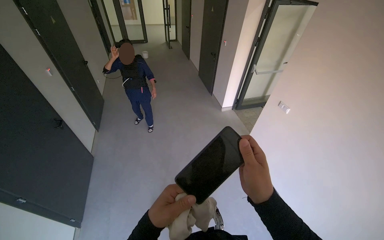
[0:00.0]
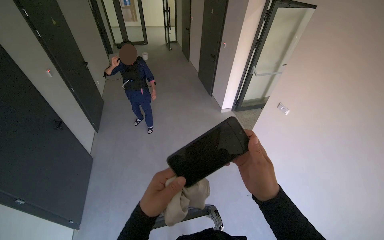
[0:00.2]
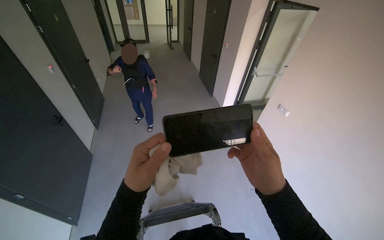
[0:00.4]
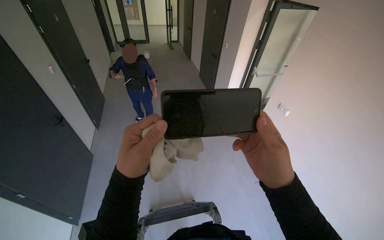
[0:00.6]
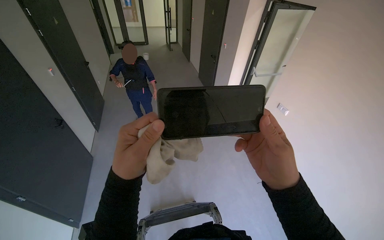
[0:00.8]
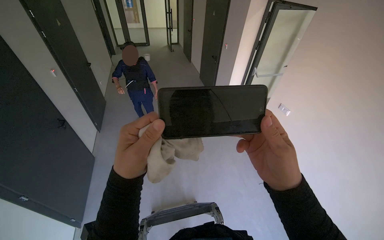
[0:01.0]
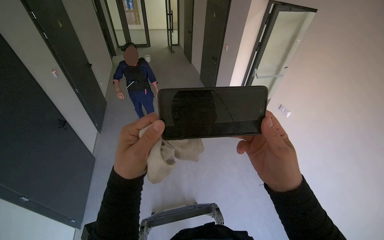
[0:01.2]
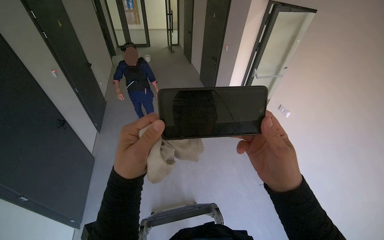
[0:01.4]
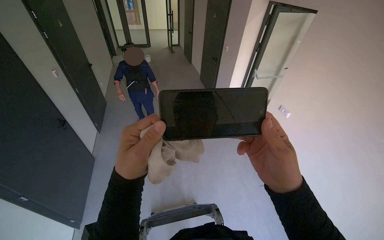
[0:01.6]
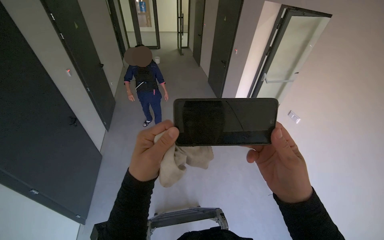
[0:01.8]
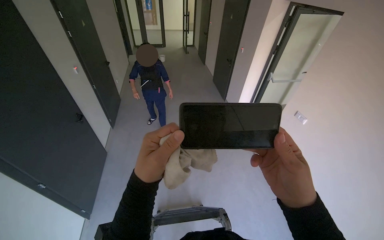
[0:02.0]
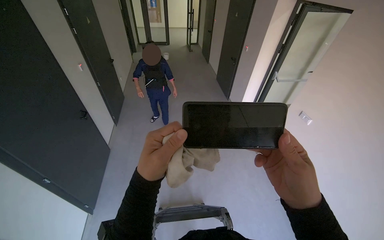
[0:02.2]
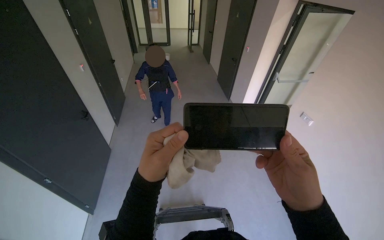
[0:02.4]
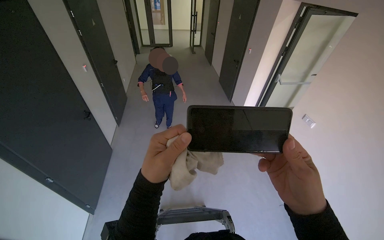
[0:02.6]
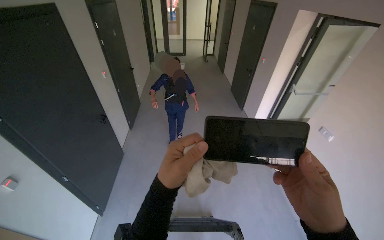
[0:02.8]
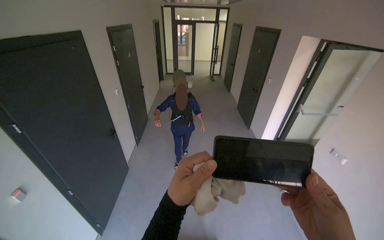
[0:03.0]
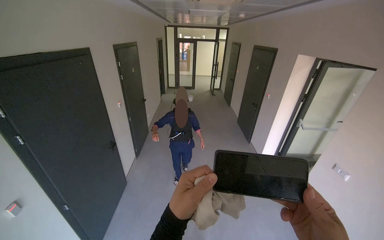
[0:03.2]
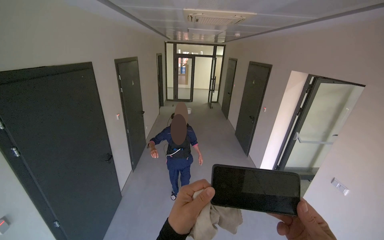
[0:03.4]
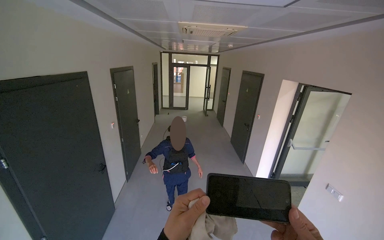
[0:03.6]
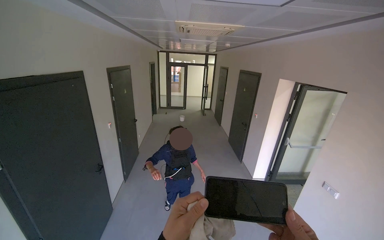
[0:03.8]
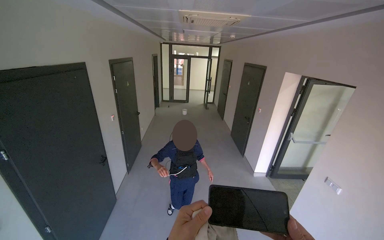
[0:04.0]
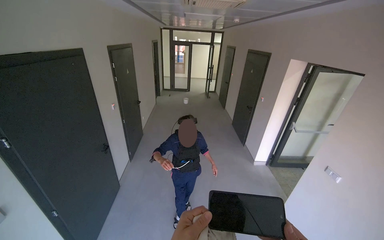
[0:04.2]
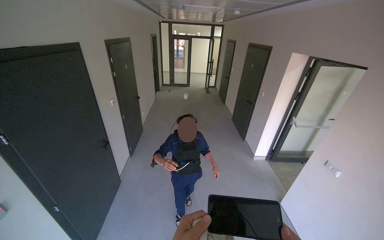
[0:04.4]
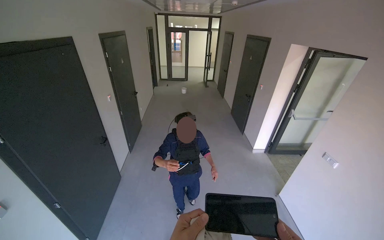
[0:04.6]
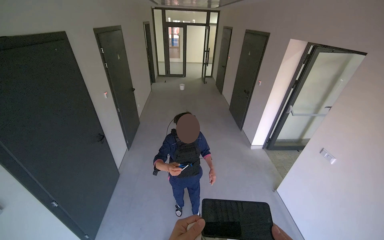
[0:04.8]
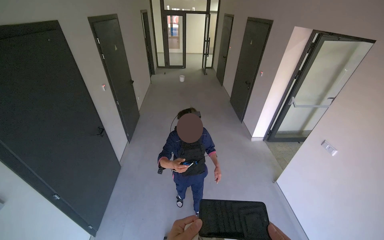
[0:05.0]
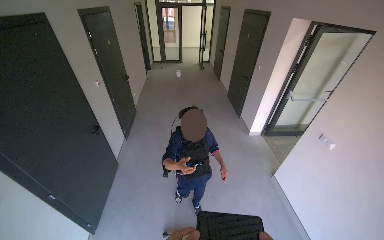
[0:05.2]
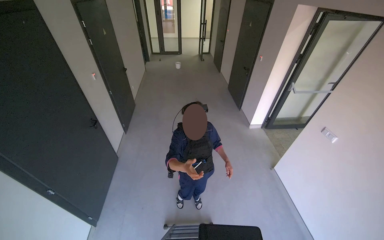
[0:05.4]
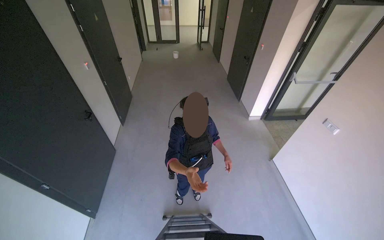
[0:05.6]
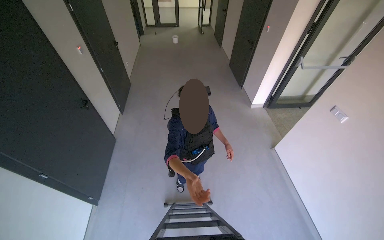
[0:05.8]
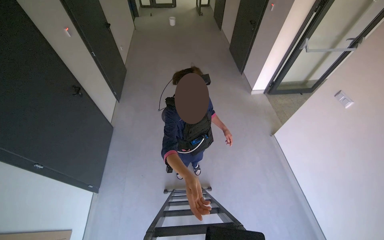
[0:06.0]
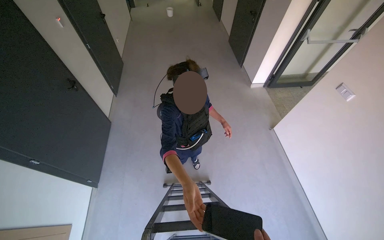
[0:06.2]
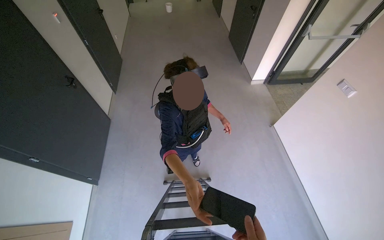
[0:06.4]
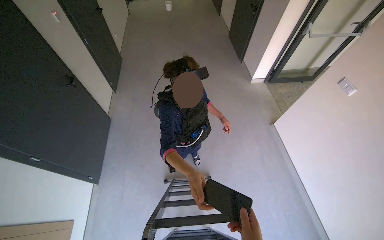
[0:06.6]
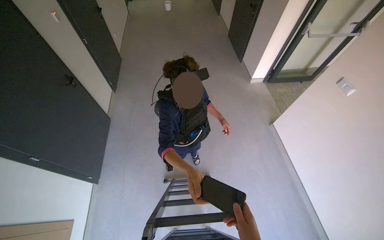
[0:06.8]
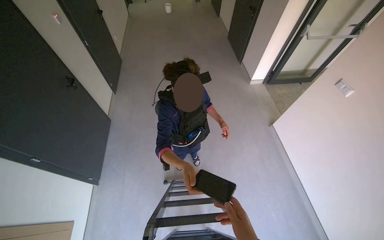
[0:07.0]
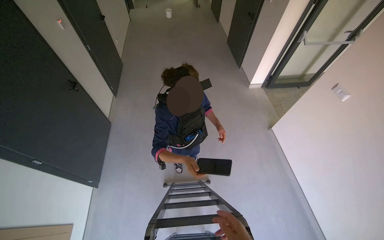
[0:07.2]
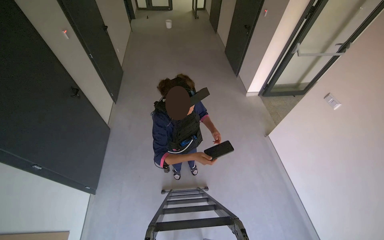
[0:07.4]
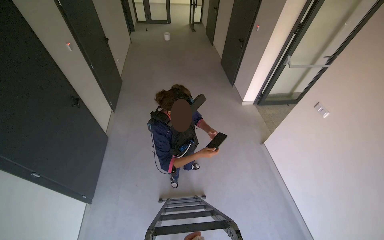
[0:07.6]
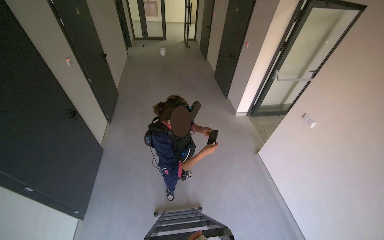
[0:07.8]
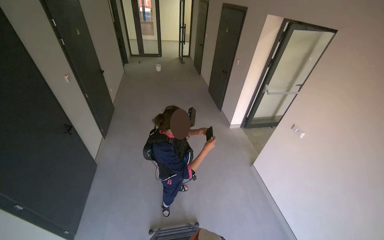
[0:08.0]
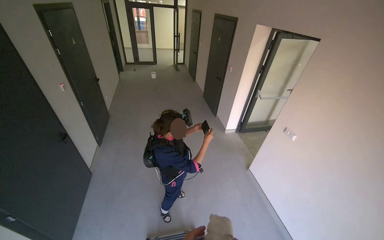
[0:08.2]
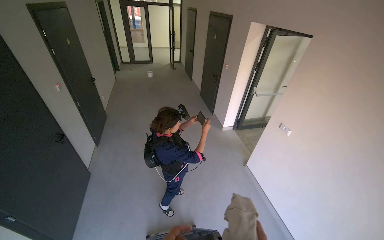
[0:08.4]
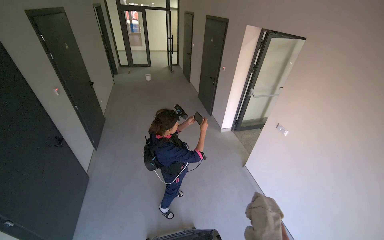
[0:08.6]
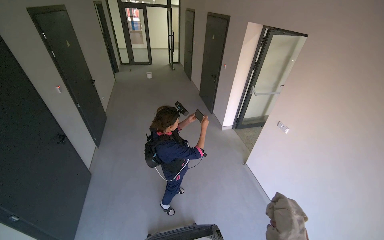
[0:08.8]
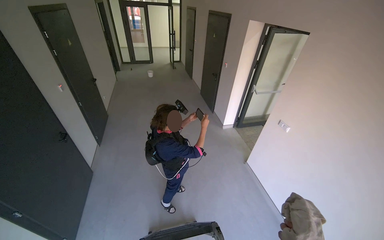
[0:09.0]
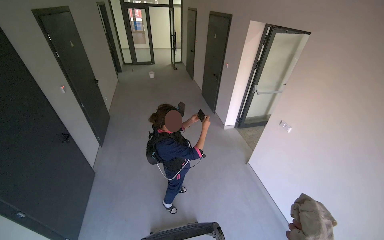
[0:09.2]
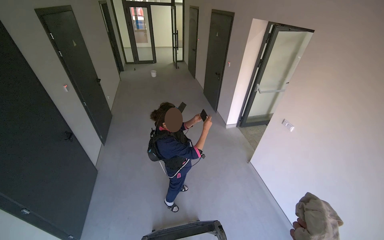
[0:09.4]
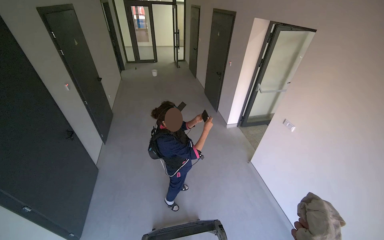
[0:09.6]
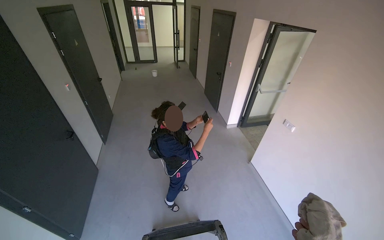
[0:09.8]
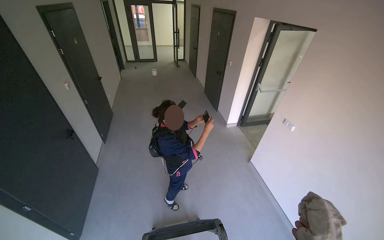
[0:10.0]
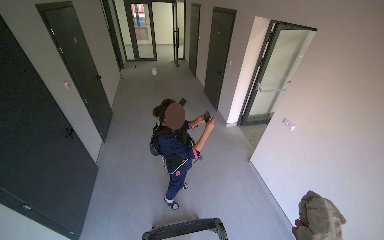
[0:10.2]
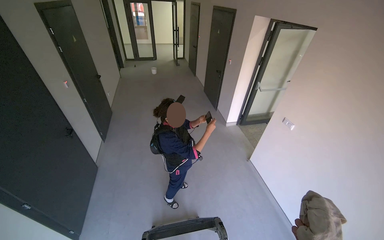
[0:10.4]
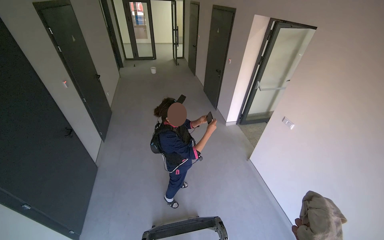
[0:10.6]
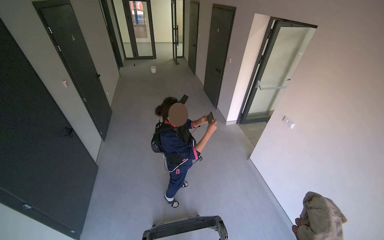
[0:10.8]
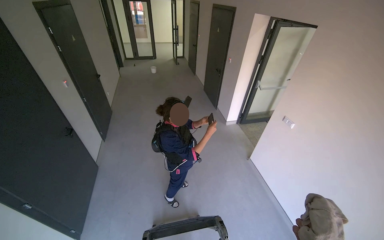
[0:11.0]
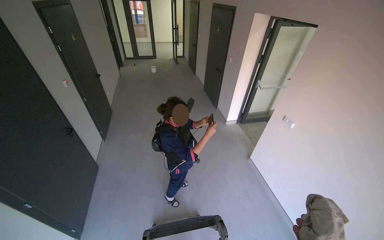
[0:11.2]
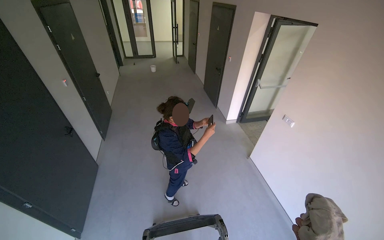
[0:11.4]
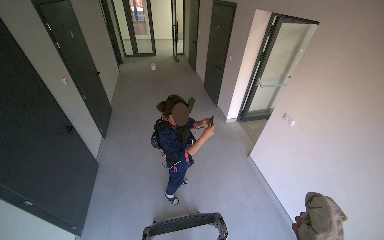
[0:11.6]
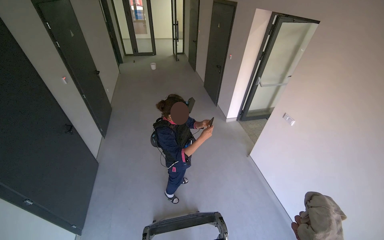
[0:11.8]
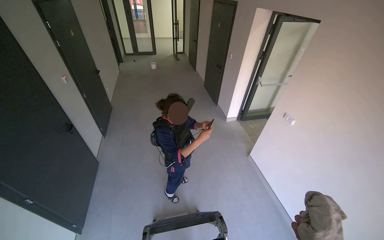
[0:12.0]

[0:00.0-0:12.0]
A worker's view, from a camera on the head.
Job: wiping surfaces.
The whole recording: Wiping ceiling vent. The worker wipes dust from the ceiling vent with a cloth.
0:00.0 to 0:01.6: The left hand goes approximately 10 cm up the picture.
0:04.4 to 0:06.0: The view tilts about 25 degrees downward.

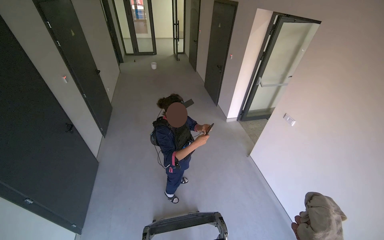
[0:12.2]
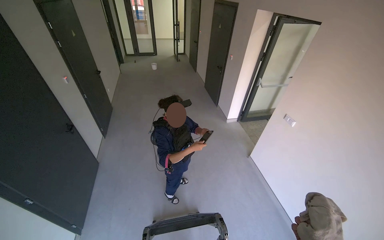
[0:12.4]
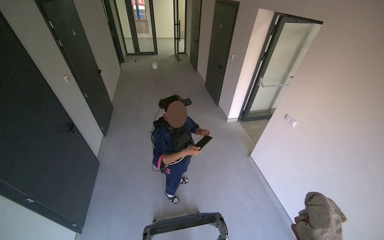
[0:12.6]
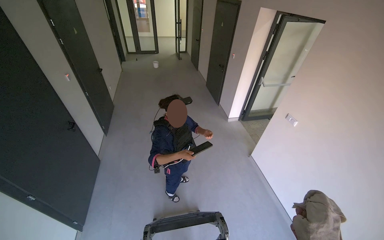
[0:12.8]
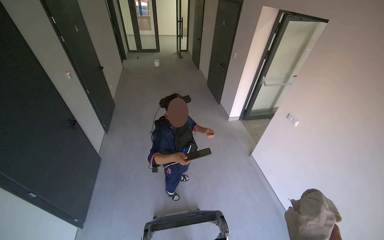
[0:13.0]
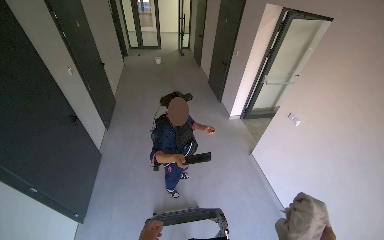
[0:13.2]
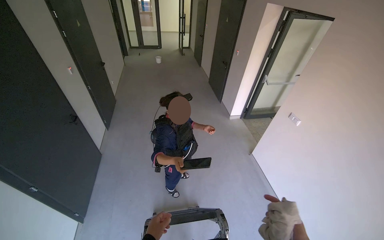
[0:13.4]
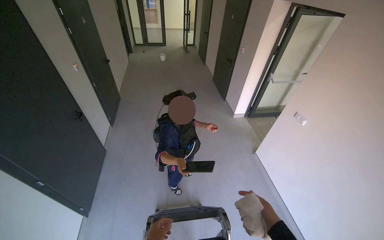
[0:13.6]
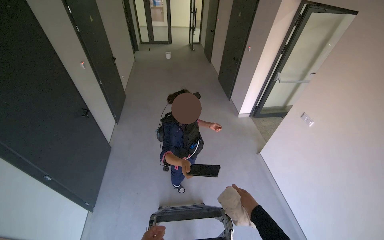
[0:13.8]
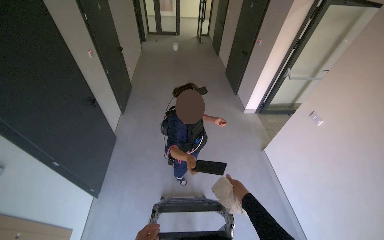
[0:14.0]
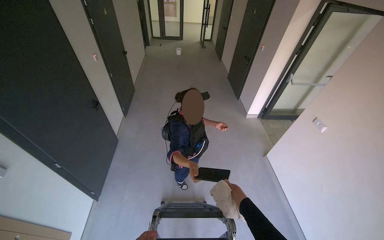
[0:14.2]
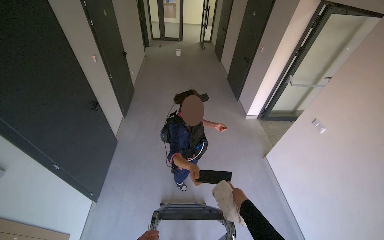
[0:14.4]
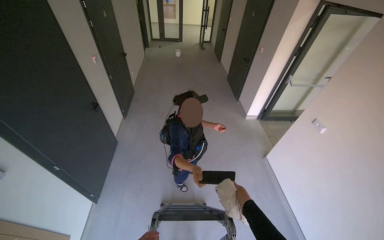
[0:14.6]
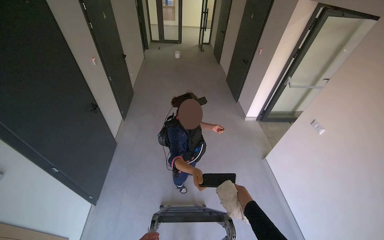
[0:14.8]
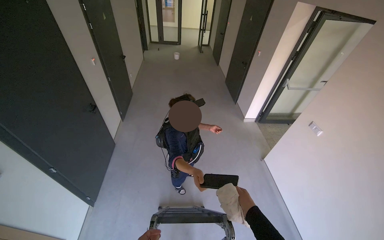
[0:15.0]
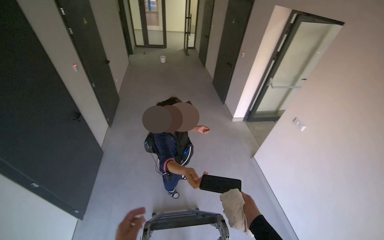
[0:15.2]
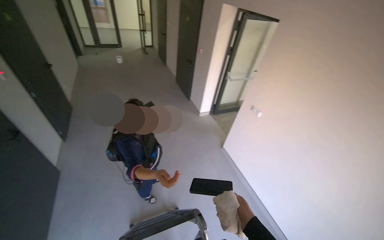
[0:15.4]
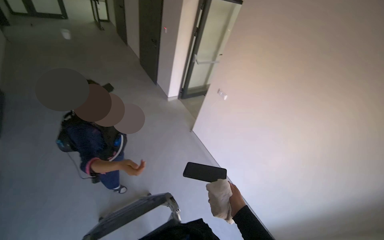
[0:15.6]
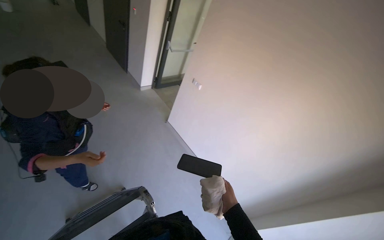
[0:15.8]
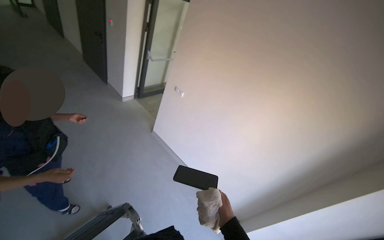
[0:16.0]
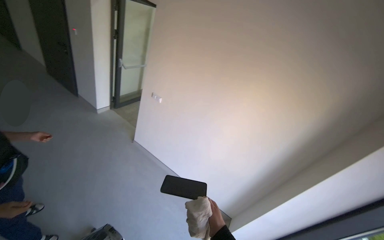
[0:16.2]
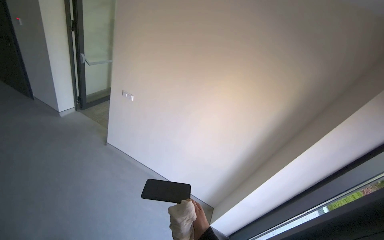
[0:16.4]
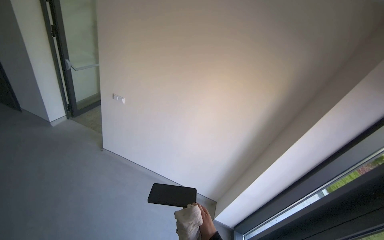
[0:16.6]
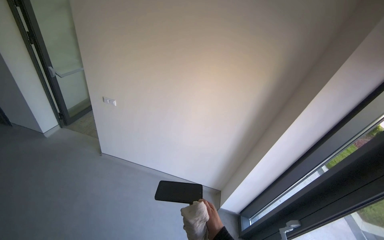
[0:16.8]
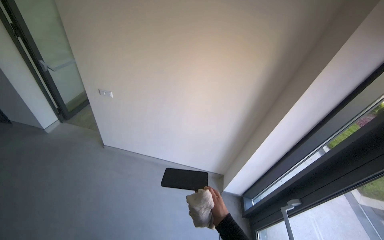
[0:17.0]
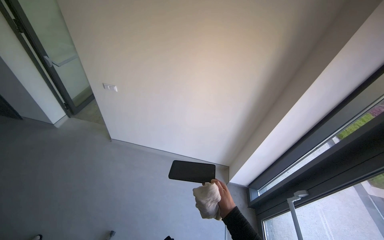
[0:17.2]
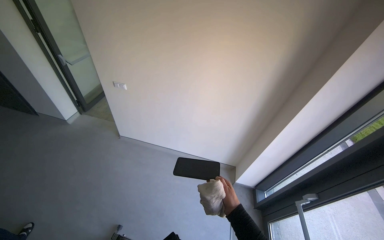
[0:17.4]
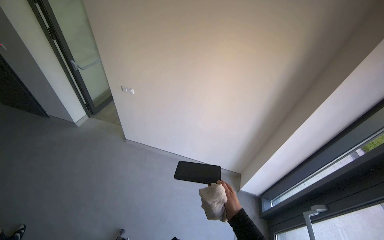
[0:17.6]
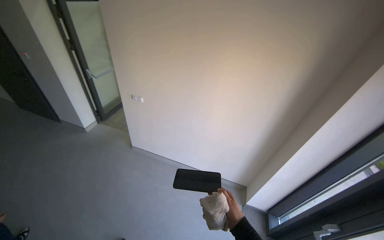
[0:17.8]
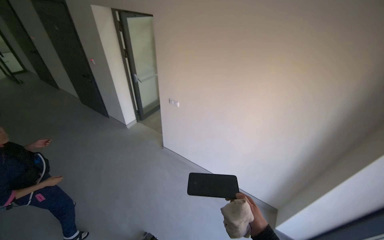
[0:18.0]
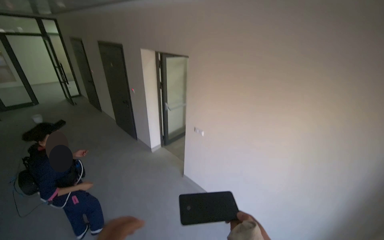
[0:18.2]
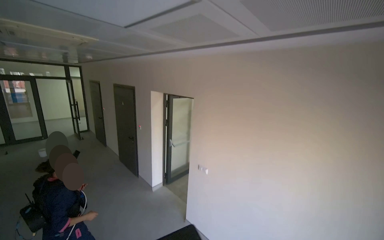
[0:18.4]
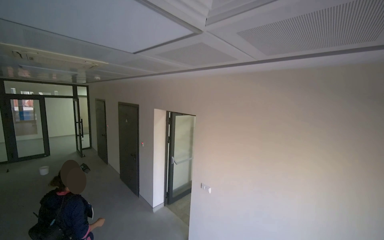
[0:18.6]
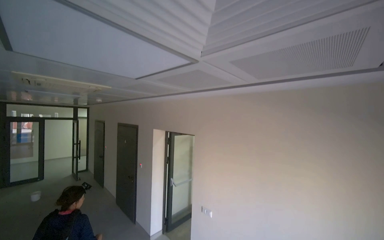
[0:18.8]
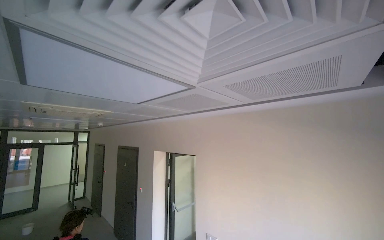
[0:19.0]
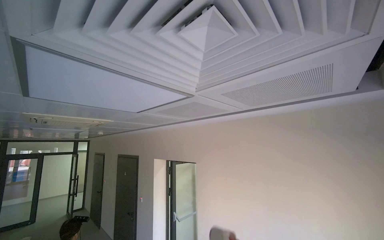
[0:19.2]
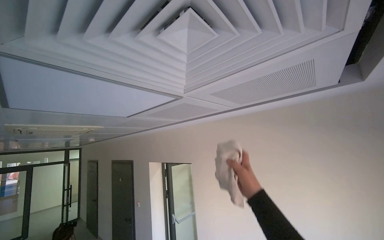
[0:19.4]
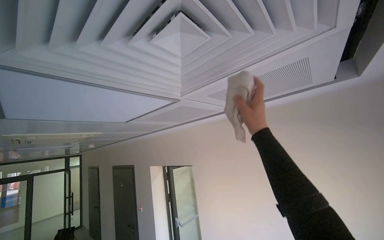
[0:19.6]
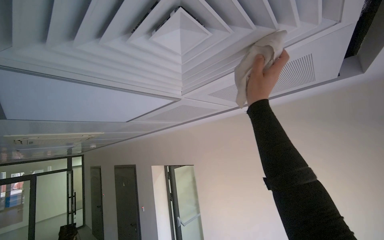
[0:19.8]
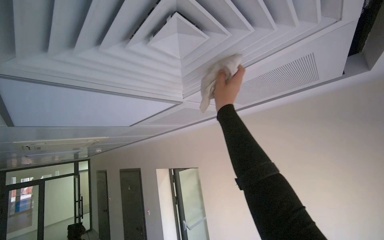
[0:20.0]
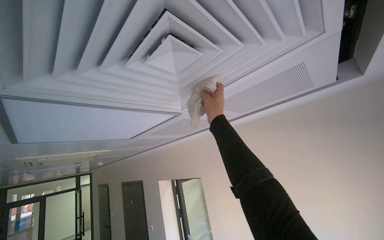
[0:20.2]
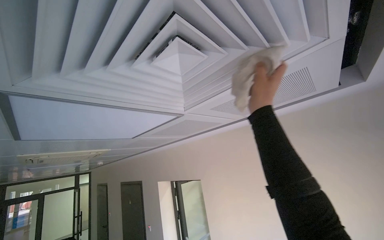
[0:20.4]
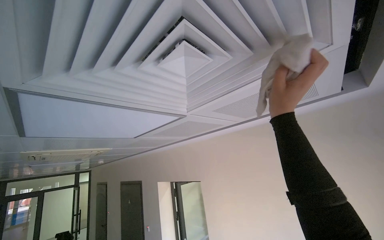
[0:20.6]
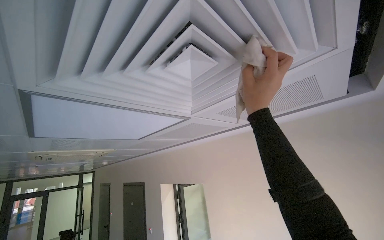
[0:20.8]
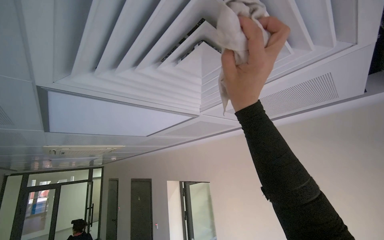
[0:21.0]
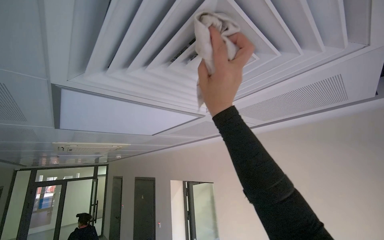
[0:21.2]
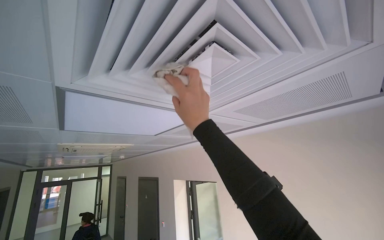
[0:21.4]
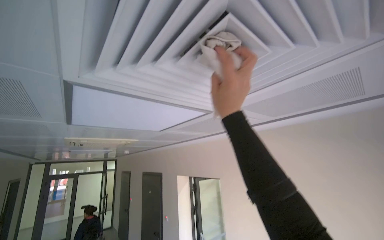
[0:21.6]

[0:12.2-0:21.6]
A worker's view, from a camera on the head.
Job: wiping surfaces.
The whole recording: Wiping ceiling vent. The worker wipes dust from the ceiling vent with a cloth.
0:15.4 to 0:17.0: The wearer's head swings approximately 55 degrees to the right. The view tilts roughly 15 degrees downward.
0:17.0 to 0:18.4: The wearer's head swings approximately 35 degrees to the left. The view tips upward by approximately 30 degrees.
0:18.4 to 0:20.0: The view tilts approximately 25 degrees upward.
0:20.0 to 0:21.6: The right hand goes nearer and farther, about 20 cm each way, reversing 2 times.
